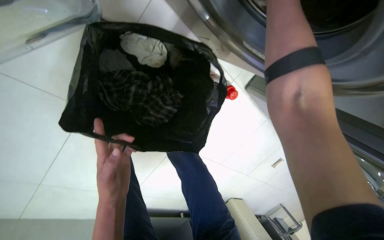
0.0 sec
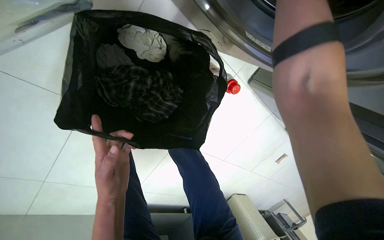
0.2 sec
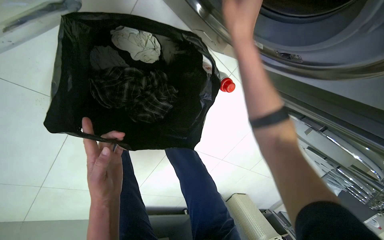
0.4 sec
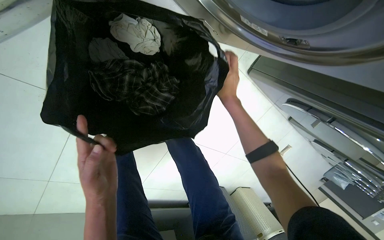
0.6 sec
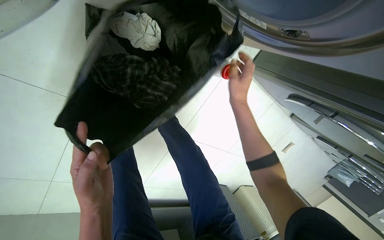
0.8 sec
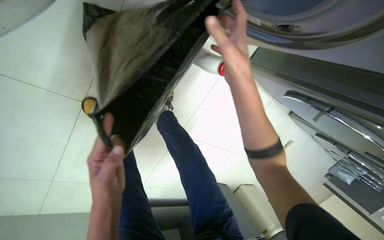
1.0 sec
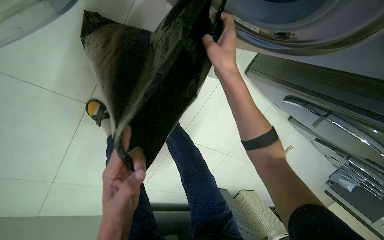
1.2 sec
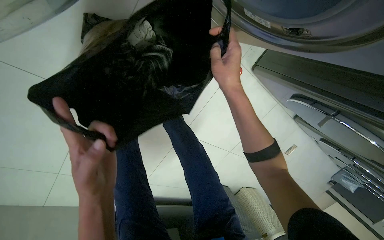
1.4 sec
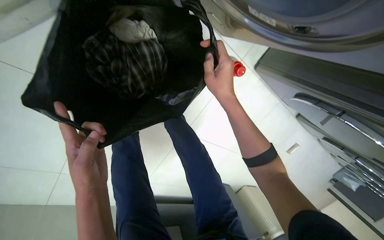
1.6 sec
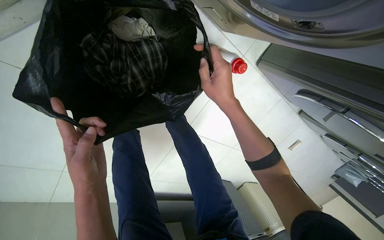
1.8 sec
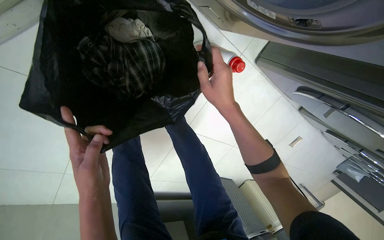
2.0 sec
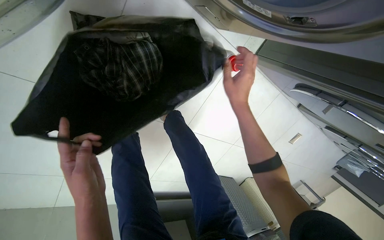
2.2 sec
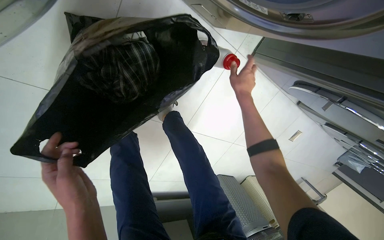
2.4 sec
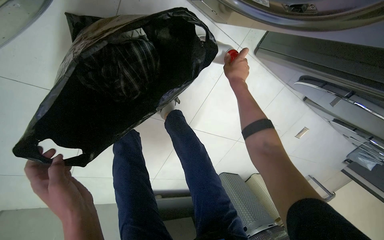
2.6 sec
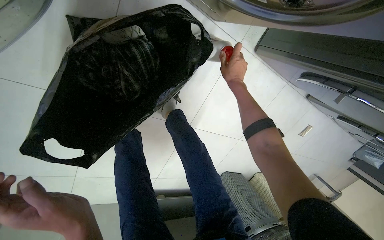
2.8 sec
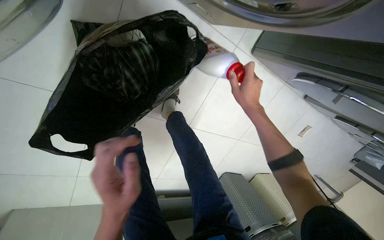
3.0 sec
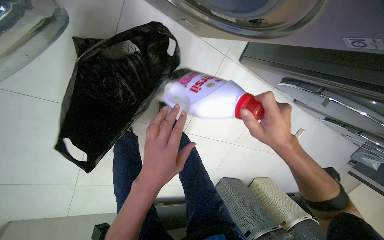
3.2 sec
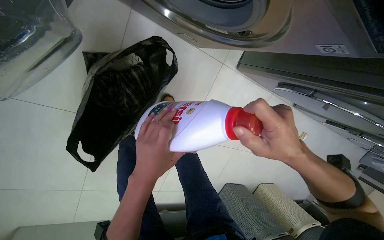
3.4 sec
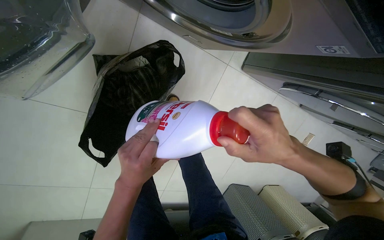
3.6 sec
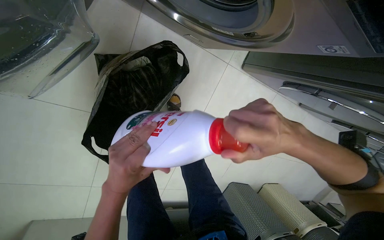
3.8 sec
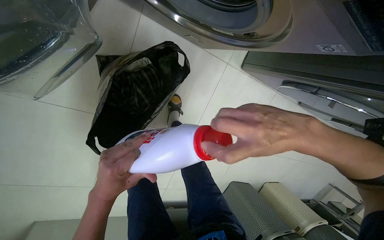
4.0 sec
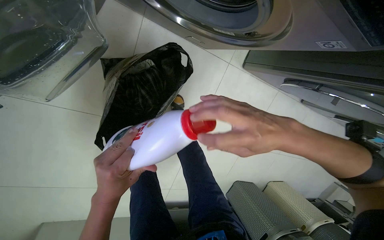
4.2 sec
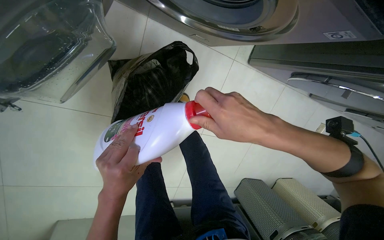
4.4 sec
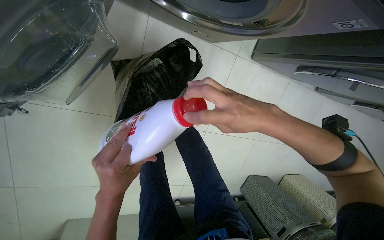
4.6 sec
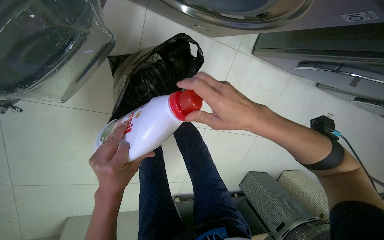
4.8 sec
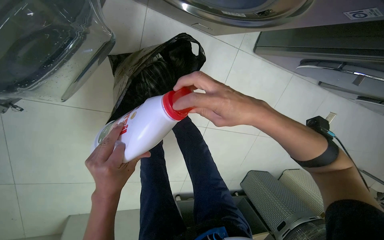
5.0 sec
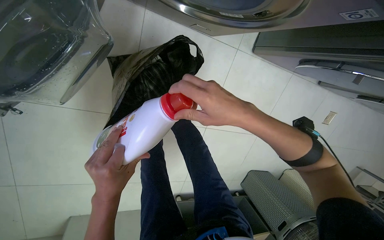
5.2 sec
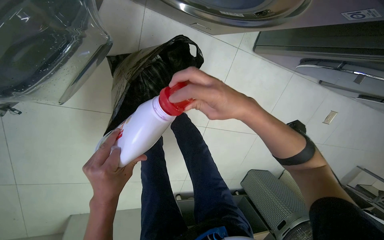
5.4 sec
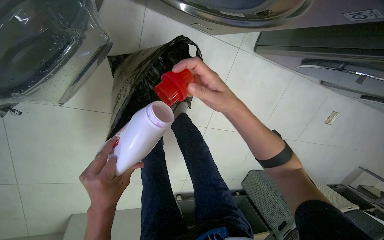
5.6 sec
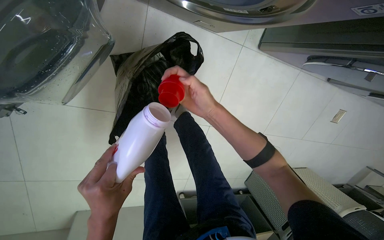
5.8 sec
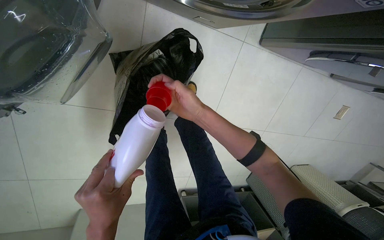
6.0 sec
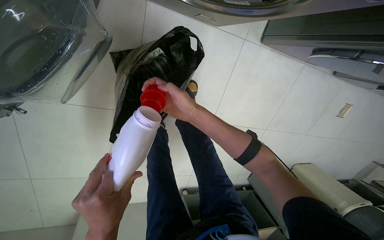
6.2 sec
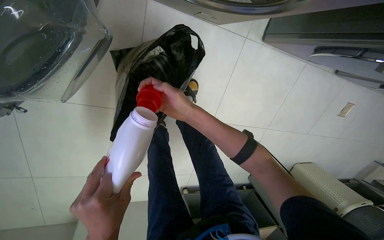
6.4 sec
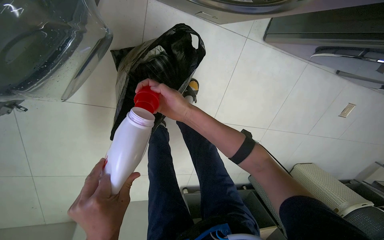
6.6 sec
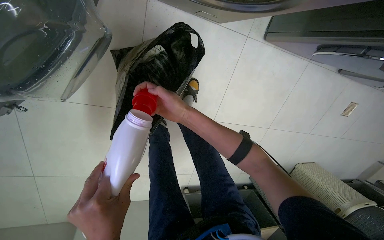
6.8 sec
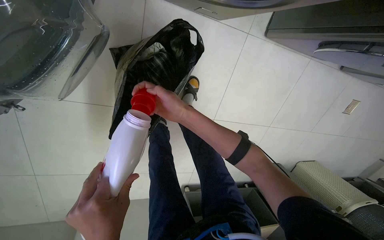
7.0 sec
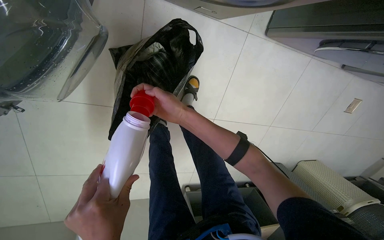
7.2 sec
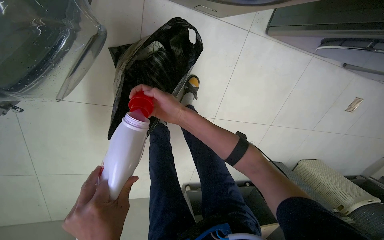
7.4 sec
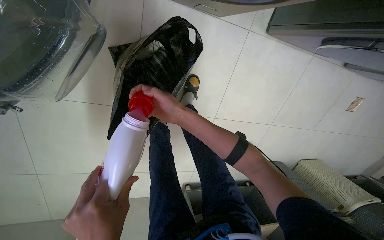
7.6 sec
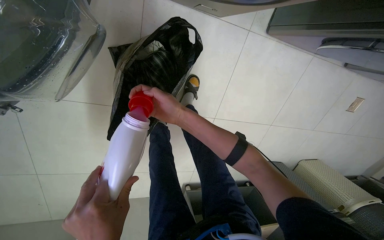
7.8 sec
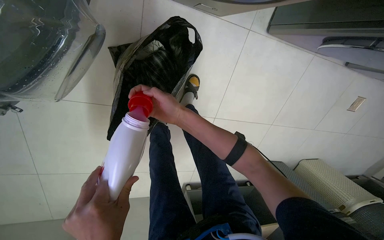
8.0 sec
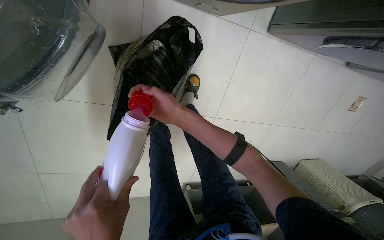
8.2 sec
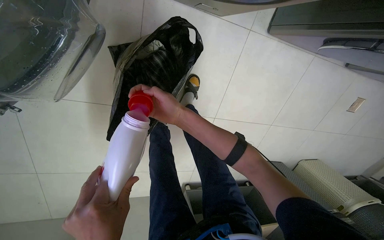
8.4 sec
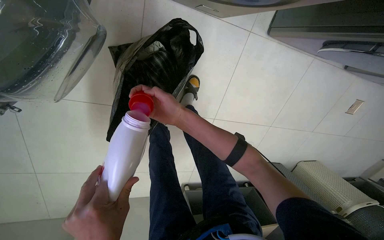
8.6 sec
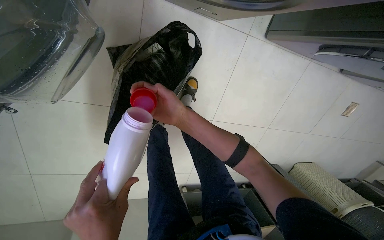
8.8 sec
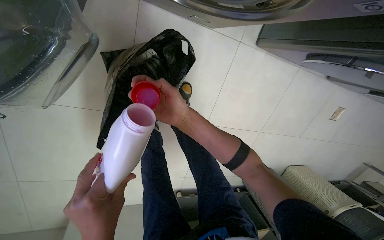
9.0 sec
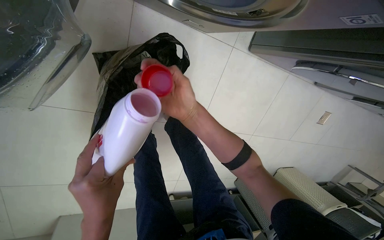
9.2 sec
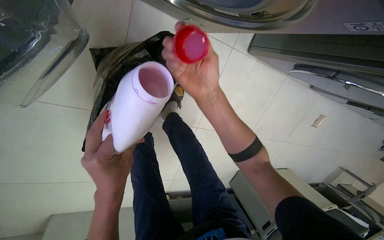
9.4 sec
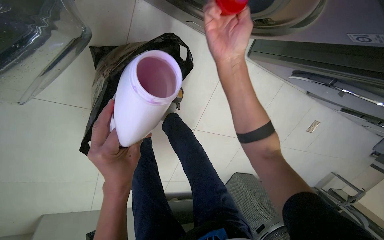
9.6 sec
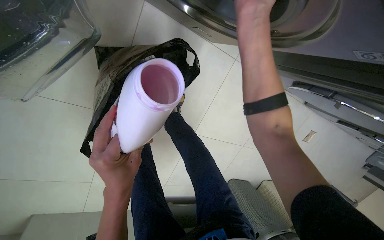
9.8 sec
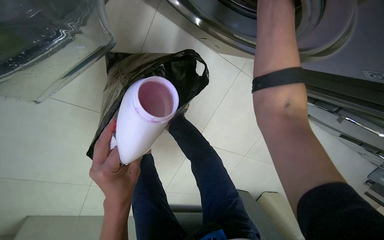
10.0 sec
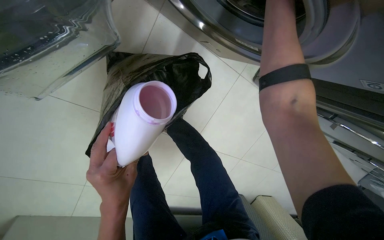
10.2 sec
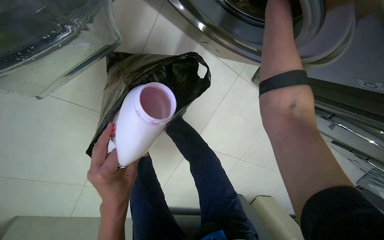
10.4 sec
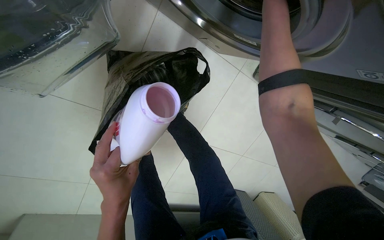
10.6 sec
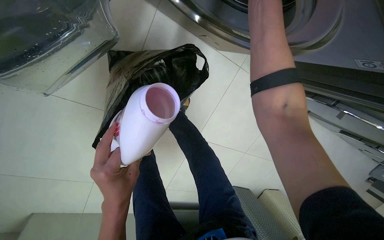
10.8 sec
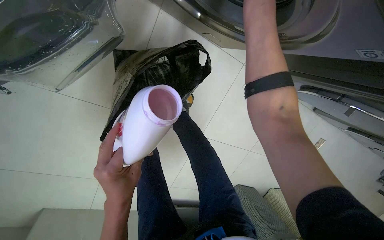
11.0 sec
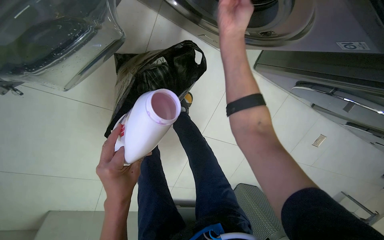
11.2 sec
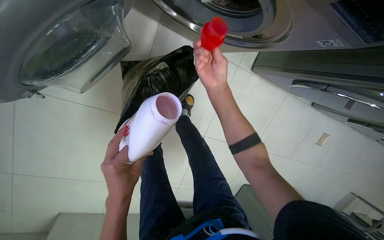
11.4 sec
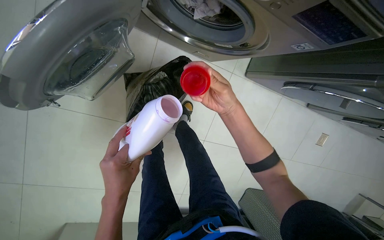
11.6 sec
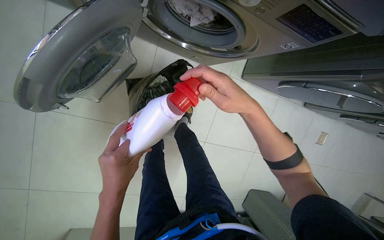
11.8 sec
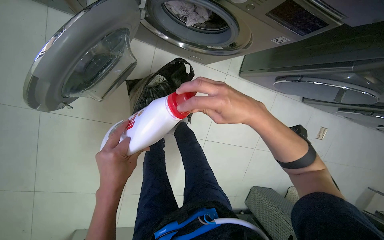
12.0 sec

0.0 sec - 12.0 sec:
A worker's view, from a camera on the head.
Job: managing laundry.
The whole recording: Loading and starting washing machine. The worker loads clothes and detergent into the washing machine, selects a program, and stores the detergent.
0.0 sec - 1.6 sec: The right hand goes some 30 cm down the picture.
1.6 sec - 3.0 sec: The right hand moves to the right and farther from the camera, approximately 15 cm.
3.0 sec - 4.4 sec: The right hand travels nearer to the camera by roughly 30 cm.
4.4 sec - 6.0 sec: The right hand moves farther from the camera and to the left, roughly 20 cm.
9.0 sec - 10.4 sec: The right hand moves up the picture and to the right, approximately 40 cm.
10.4 sec - 12.0 sec: The right hand shifts about 50 cm down the picture and nearer to the camera.

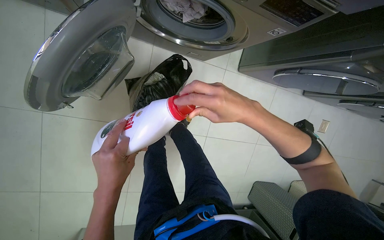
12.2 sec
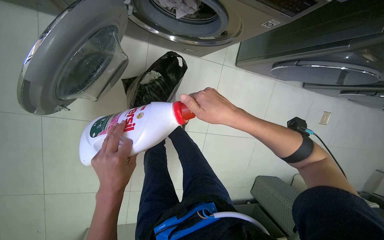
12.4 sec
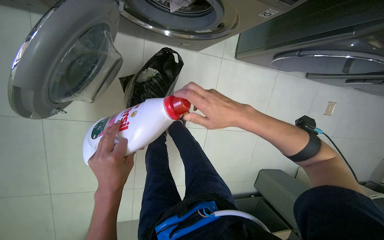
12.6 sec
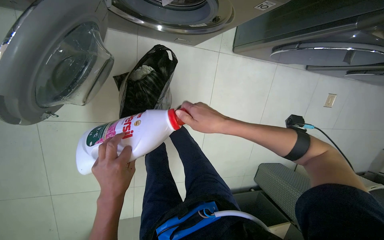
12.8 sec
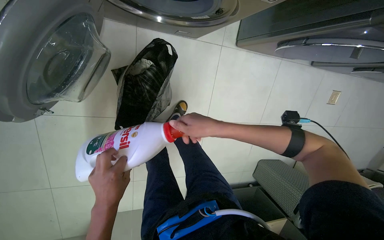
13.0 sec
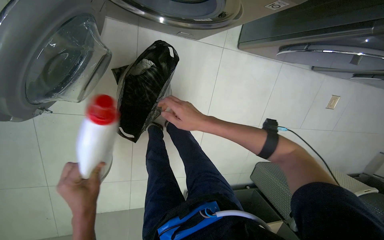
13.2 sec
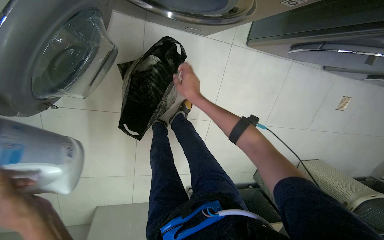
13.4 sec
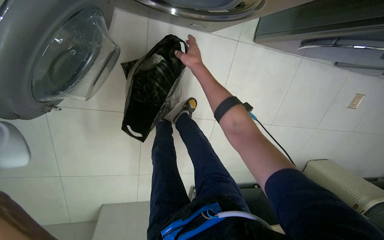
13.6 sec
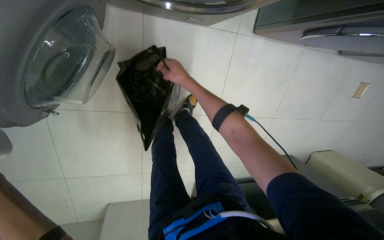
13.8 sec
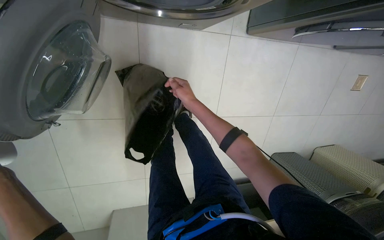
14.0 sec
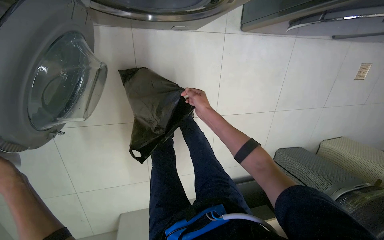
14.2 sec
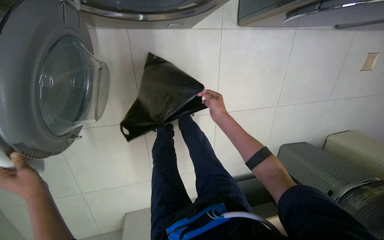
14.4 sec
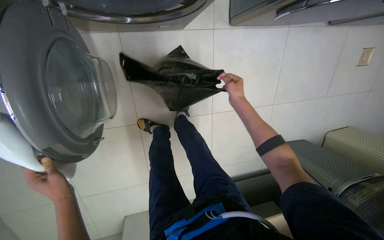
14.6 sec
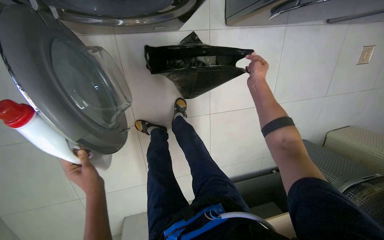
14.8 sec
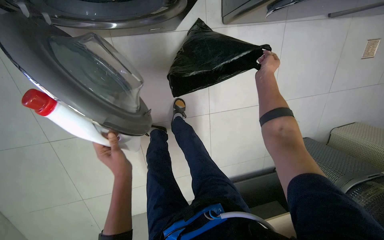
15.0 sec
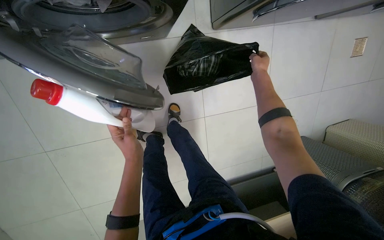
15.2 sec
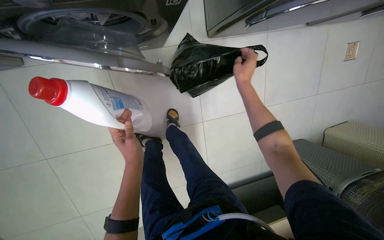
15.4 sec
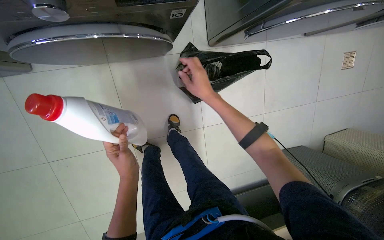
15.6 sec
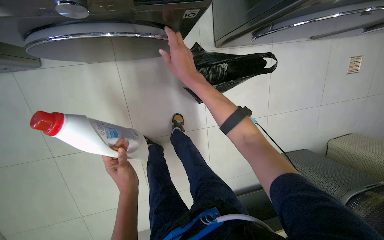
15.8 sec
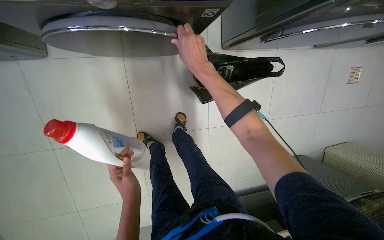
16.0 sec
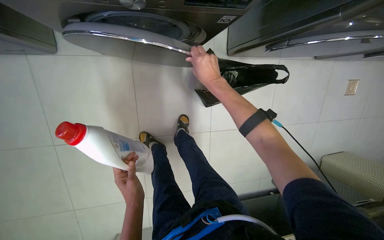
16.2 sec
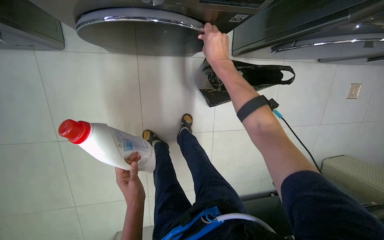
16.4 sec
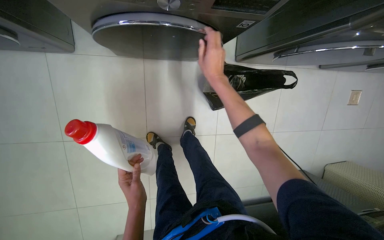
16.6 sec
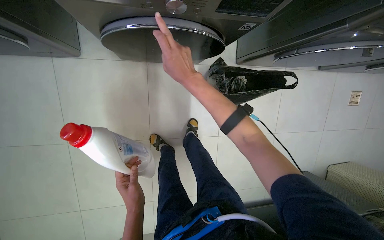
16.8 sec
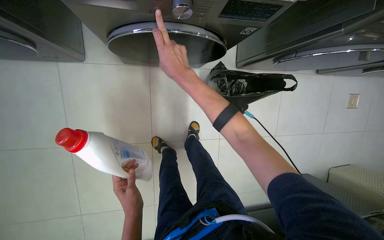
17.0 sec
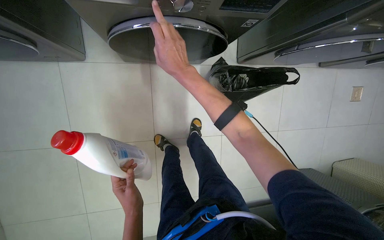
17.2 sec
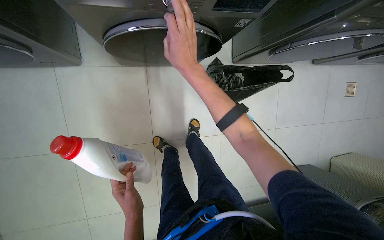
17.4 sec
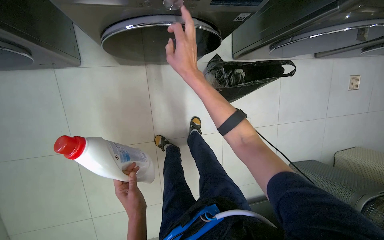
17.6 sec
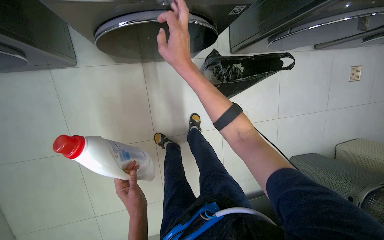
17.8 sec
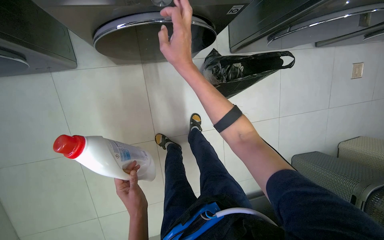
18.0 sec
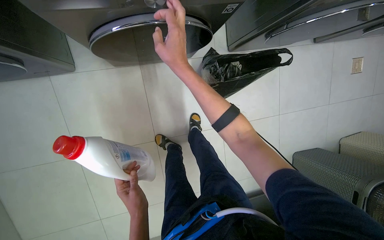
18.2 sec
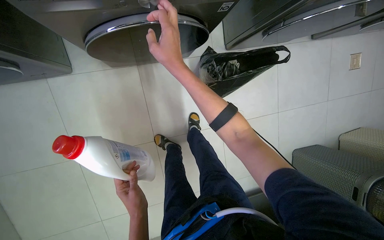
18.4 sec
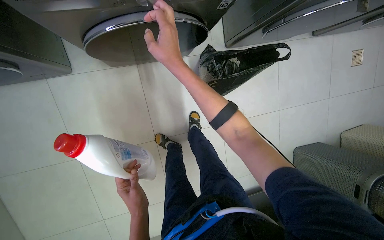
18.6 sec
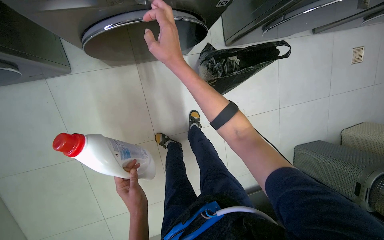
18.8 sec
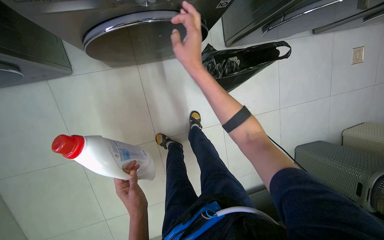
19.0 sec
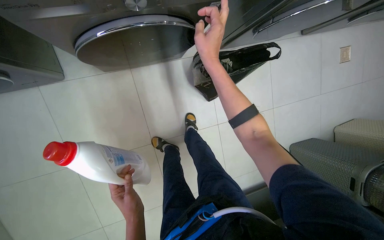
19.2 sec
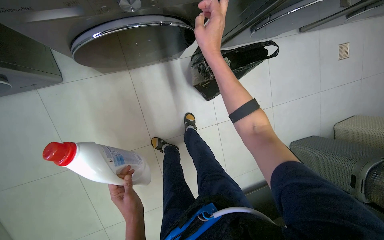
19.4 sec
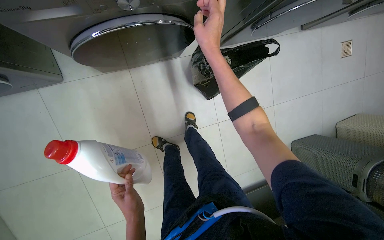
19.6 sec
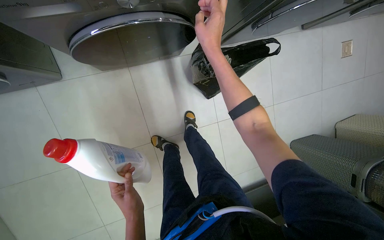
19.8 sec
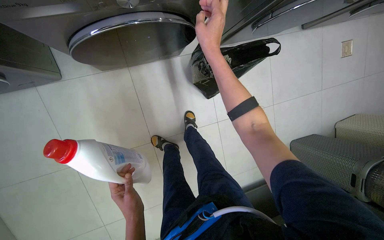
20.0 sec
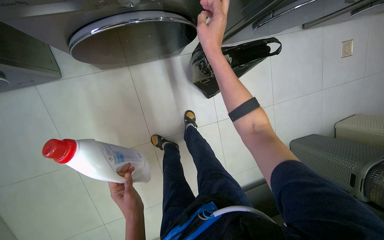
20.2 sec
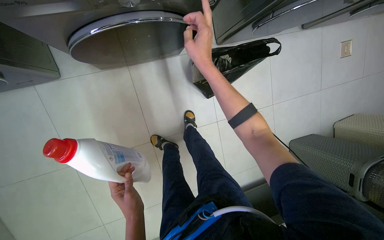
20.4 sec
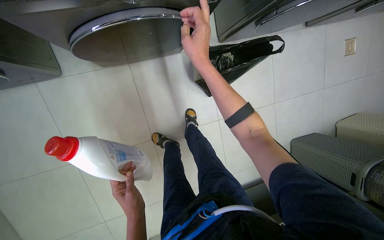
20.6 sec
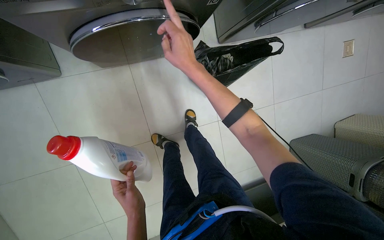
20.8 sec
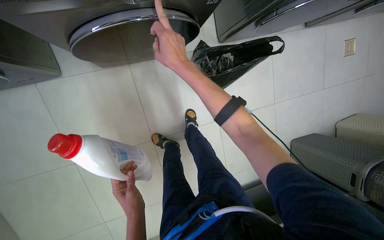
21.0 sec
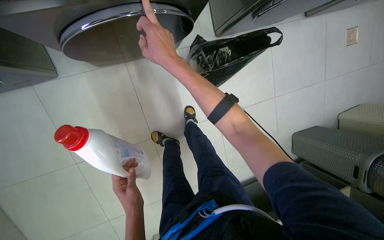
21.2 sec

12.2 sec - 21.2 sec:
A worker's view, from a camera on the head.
Job: managing laundry.
The whole recording: Loading and starting washing machine. The worker loads clothes and detergent into the washing machine, selects a program, and stores the detergent.
12.2 sec - 13.8 sec: The view tilts some 15 degrees downward. The right hand heads farther from the camera, up the picture and to the left, covering approximately 35 cm.
13.8 sec - 15.2 sec: The right hand moves to the right, about 40 cm.
15.2 sec - 16.6 sec: The right hand travels to the left and nearer to the camera by approximately 50 cm.
16.6 sec - 18.2 sec: The right hand is displaced nearer to the camera and to the left by about 15 cm.
18.2 sec - 19.8 sec: The right hand moves to the right, roughly 15 cm.
19.8 sec - 21.2 sec: The right hand shifts about 10 cm to the left.
